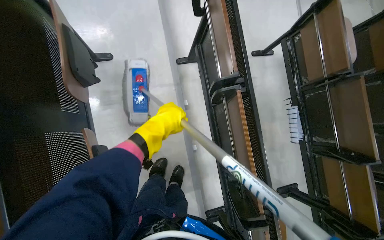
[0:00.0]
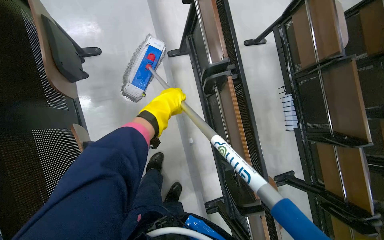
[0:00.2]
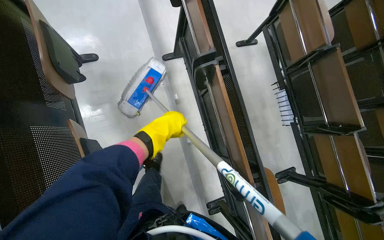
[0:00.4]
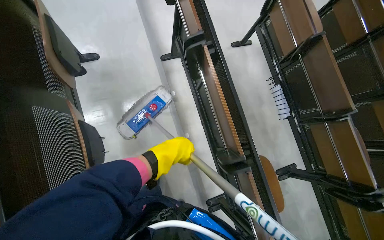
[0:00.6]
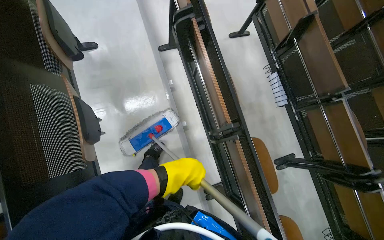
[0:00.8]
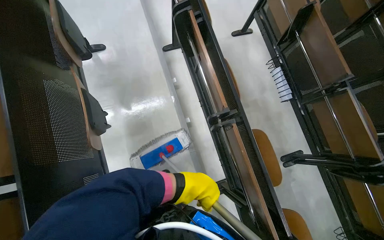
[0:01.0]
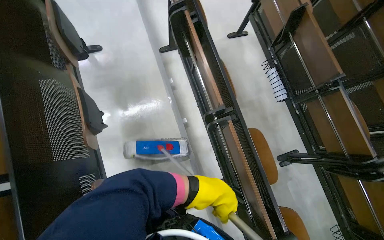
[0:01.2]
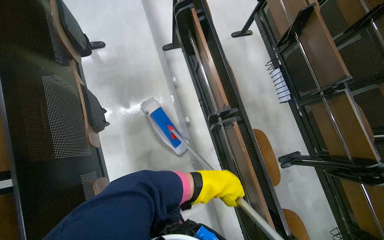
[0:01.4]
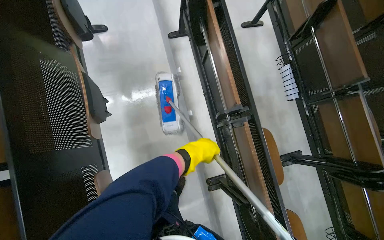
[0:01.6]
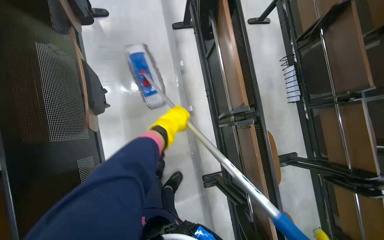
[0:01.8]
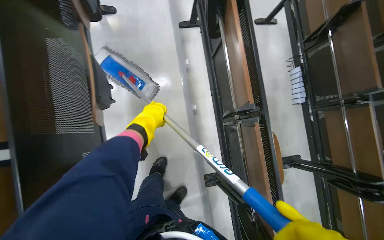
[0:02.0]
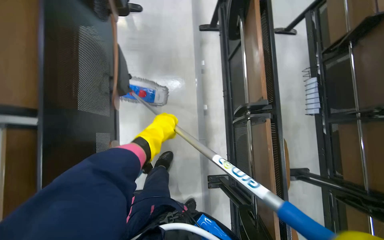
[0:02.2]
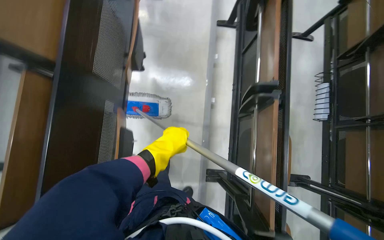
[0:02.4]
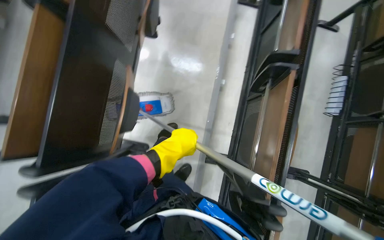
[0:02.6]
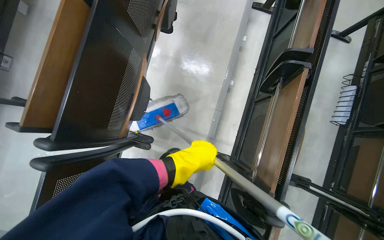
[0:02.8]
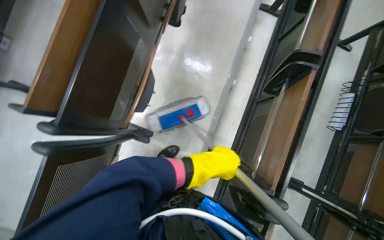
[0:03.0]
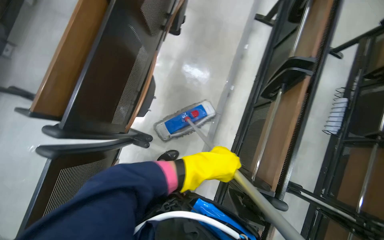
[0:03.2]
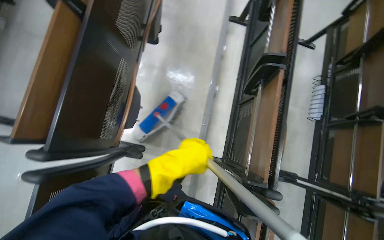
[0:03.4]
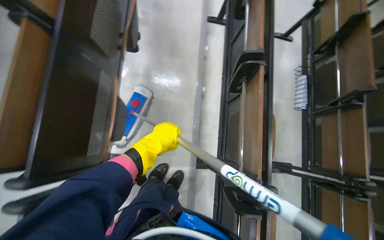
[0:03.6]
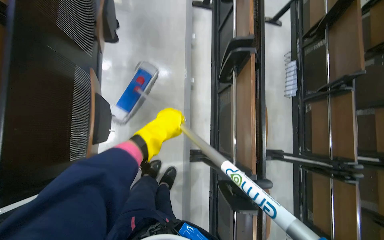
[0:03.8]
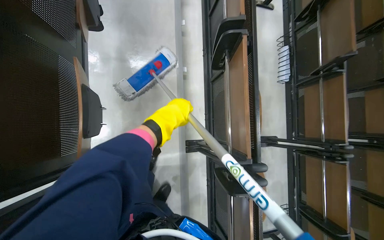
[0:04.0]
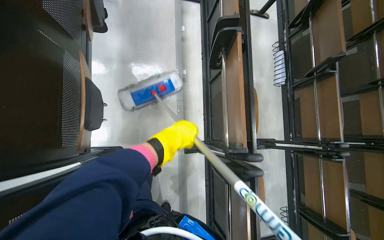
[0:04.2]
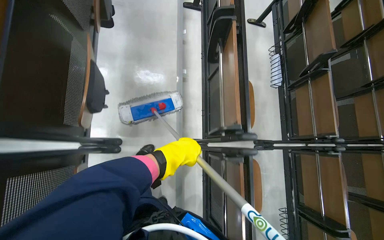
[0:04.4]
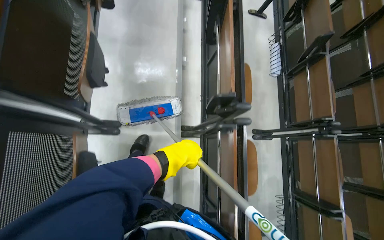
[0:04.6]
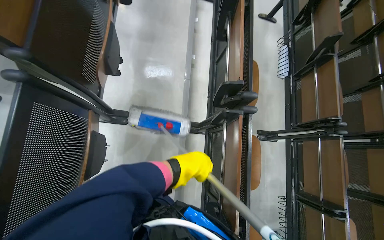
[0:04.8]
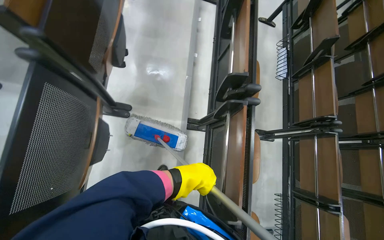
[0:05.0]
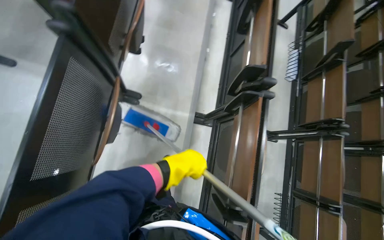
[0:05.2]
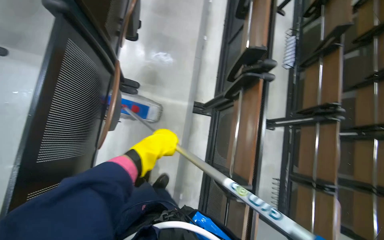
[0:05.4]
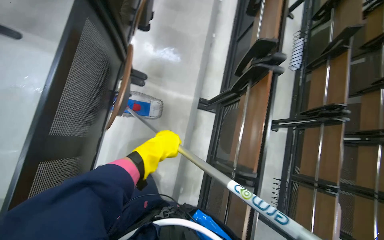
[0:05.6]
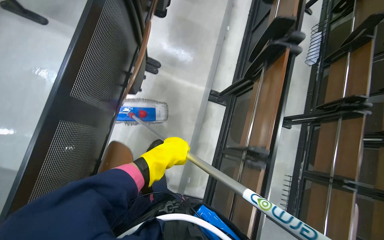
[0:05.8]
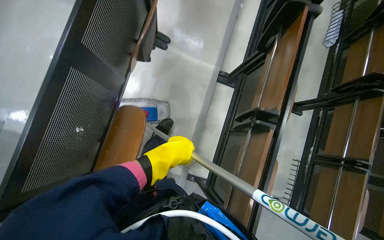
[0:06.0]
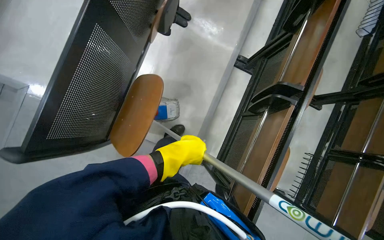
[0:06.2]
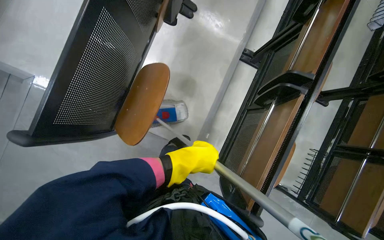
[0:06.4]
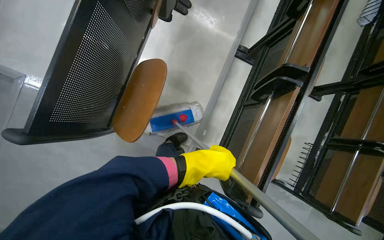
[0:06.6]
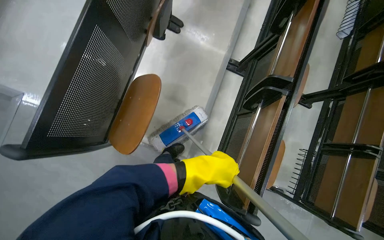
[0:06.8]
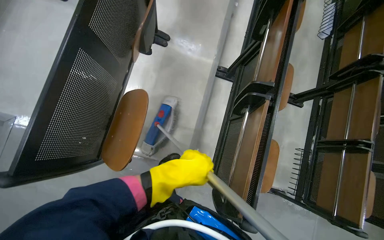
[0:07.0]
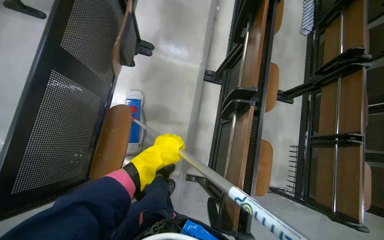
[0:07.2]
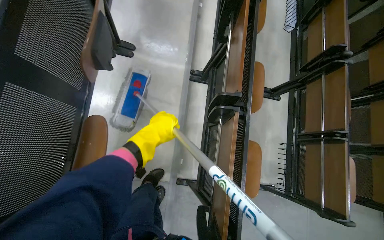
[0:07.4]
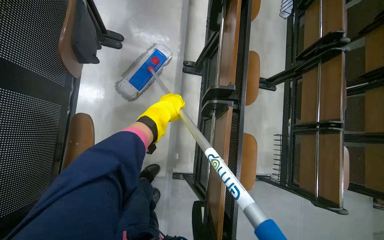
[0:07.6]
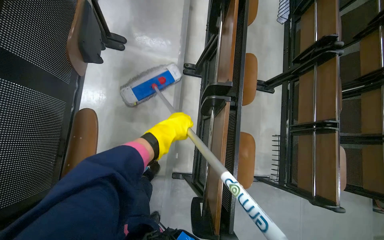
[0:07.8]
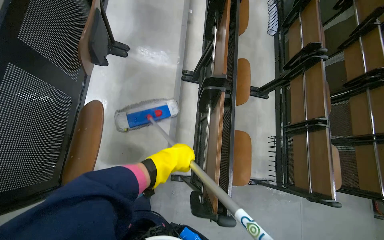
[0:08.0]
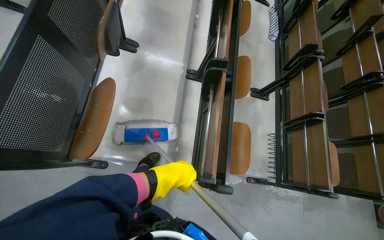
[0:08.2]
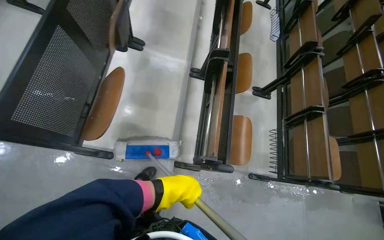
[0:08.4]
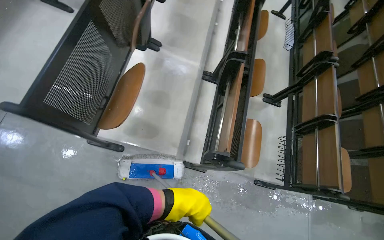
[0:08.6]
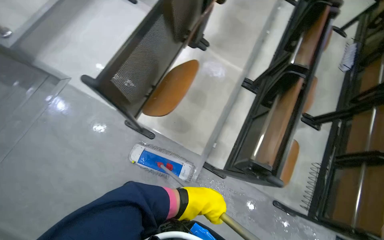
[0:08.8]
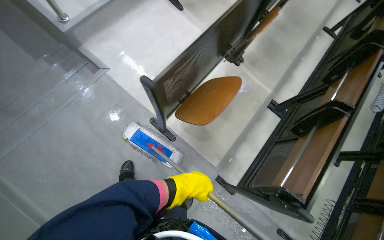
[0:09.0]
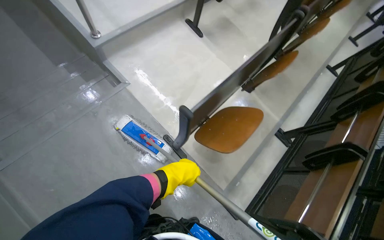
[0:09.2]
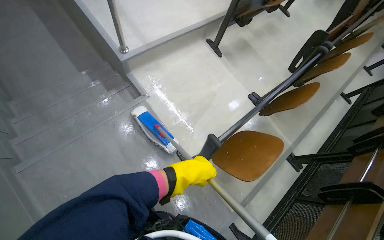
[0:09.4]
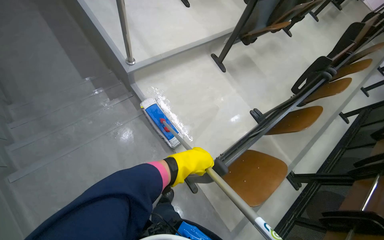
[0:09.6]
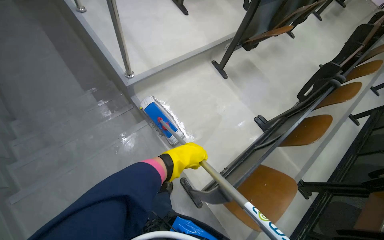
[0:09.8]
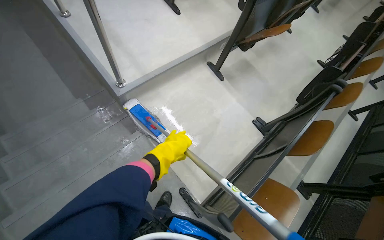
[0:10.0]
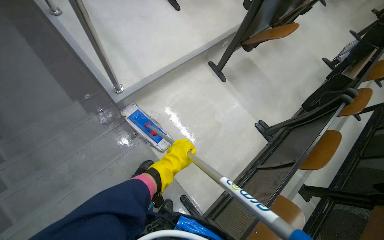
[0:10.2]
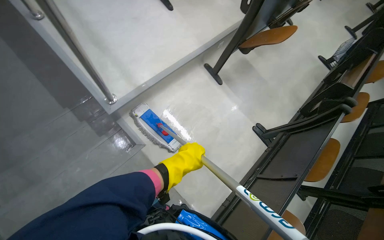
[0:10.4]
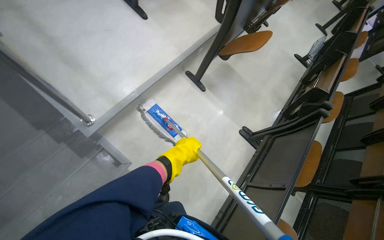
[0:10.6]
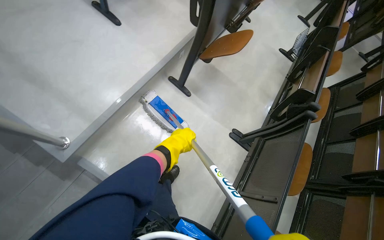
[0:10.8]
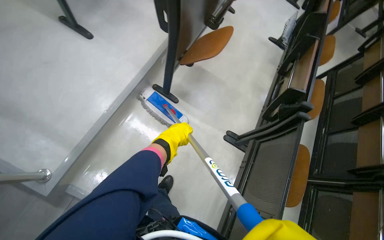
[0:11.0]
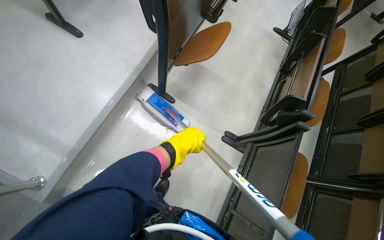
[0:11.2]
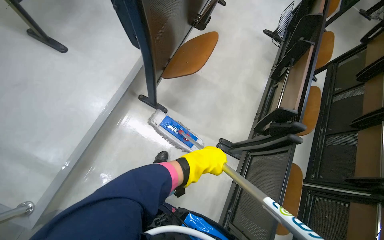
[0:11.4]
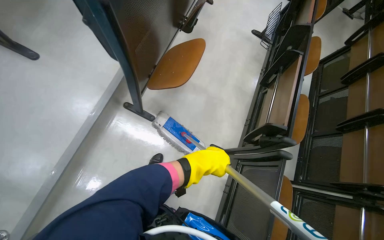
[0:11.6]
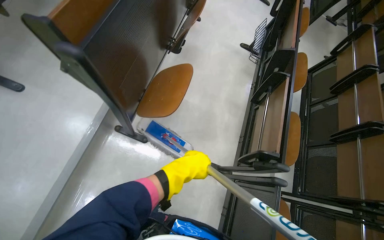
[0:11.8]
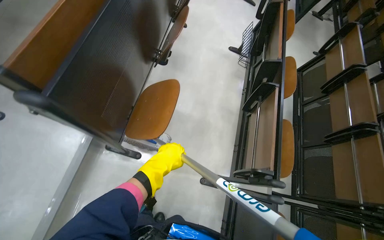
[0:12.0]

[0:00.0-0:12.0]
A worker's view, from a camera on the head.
Job: mopping floor.
The whole recording: Mopping auditorium floor. The worker mops the floor in the auditorium, moving between rows of desks.
0:00.0 to 0:01.6: The camera travels about 40 cm.
0:01.6 to 0:03.0: The scene turns approximately 35 degrees clockwise in the picture. The left hand goes to the left and returns, about 15 cm each way.
0:03.0 to 0:04.4: The head rotates some 20 degrees to the right.
0:04.4 to 0:06.0: The camera is carried approximately 80 cm.
0:06.0 to 0:07.6: The left hand moves up the picture, about 10 cm.
0:07.6 to 0:09.0: The head travels some 60 cm. The wearer looks approximately 35 degrees further to the left. The wearer looks approximately 15 degrees further upward.
0:09.0 to 0:10.4: The wearer moves about 80 cm.
0:10.4 to 0:12.0: The wearer moves some 1 m. The head turns to the right by some 30 degrees.

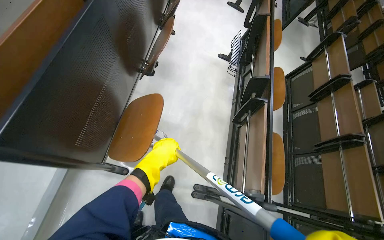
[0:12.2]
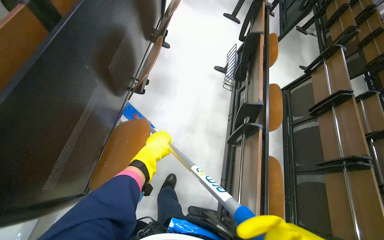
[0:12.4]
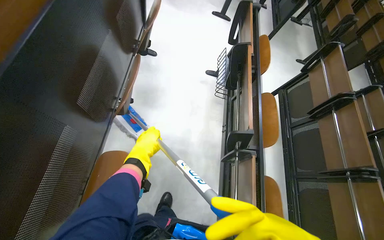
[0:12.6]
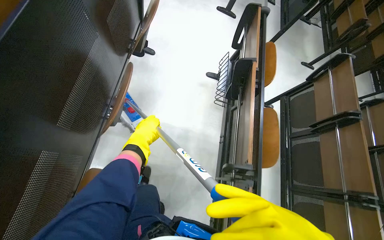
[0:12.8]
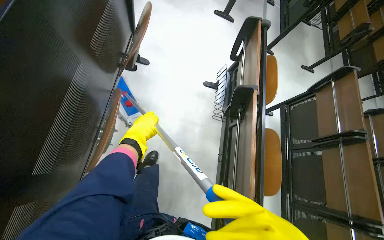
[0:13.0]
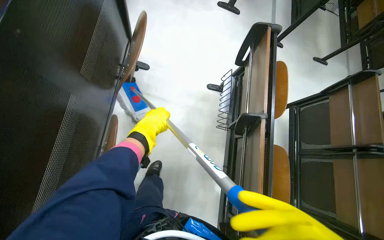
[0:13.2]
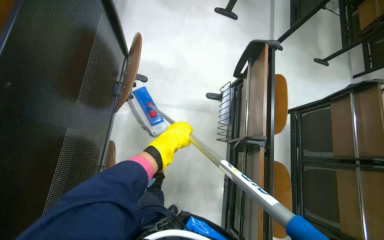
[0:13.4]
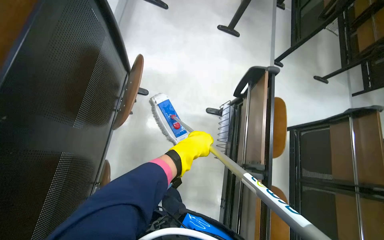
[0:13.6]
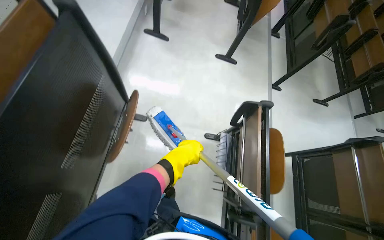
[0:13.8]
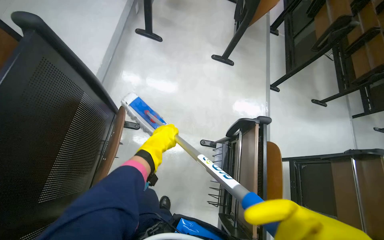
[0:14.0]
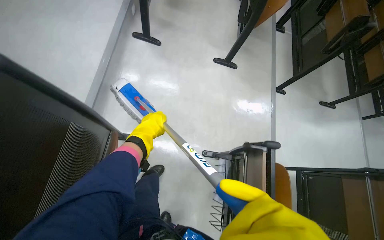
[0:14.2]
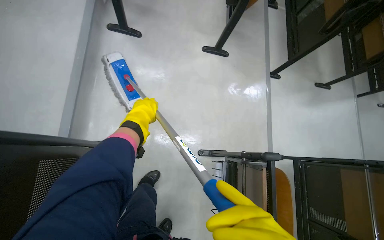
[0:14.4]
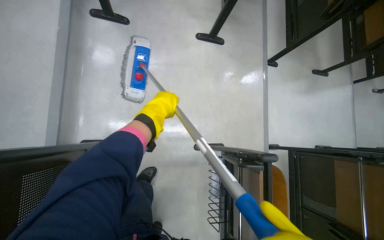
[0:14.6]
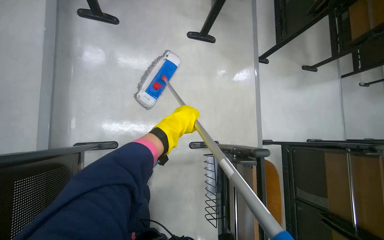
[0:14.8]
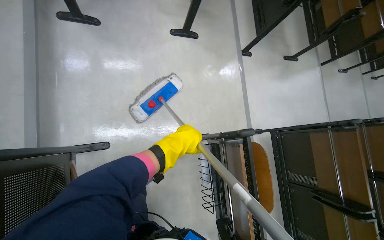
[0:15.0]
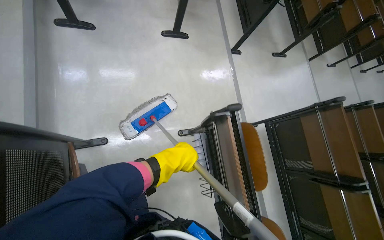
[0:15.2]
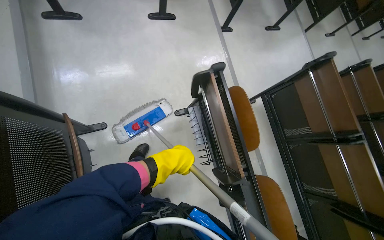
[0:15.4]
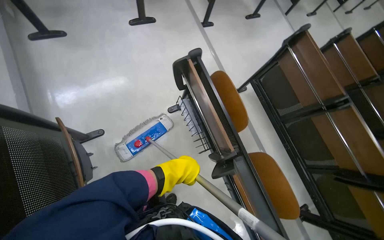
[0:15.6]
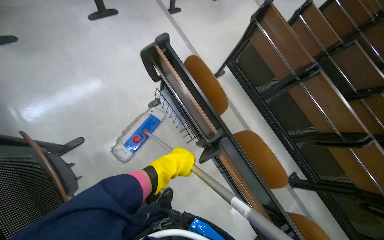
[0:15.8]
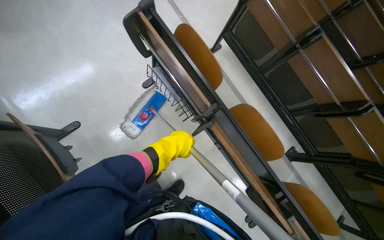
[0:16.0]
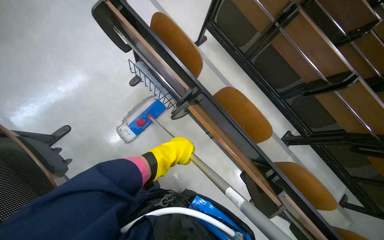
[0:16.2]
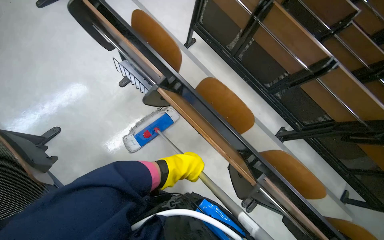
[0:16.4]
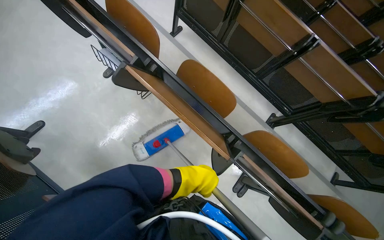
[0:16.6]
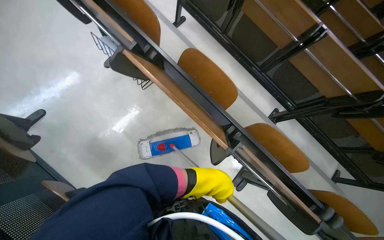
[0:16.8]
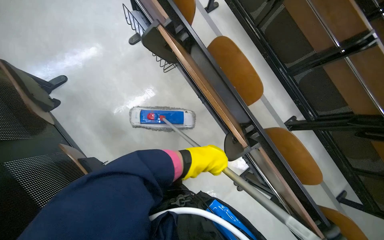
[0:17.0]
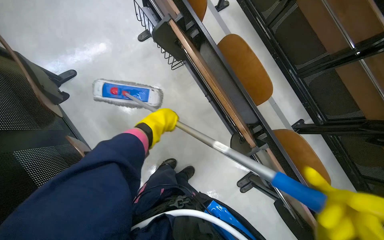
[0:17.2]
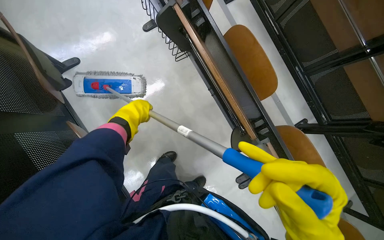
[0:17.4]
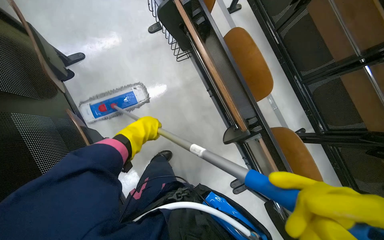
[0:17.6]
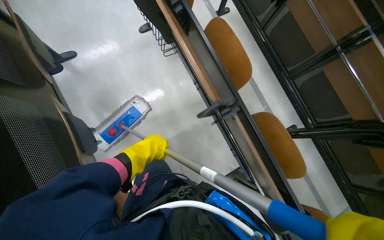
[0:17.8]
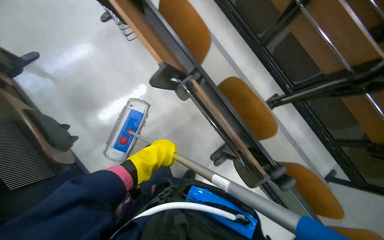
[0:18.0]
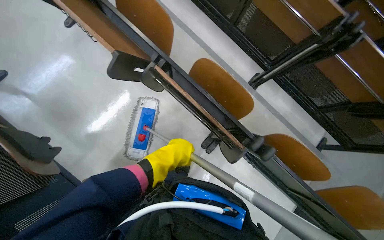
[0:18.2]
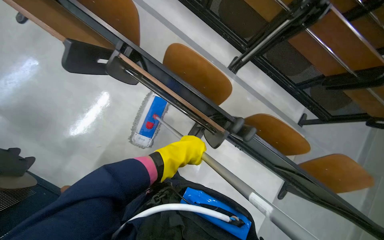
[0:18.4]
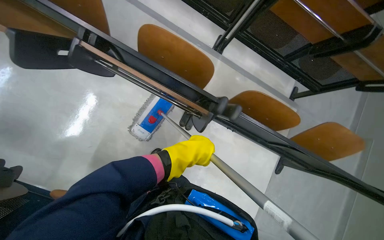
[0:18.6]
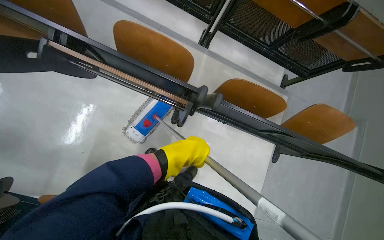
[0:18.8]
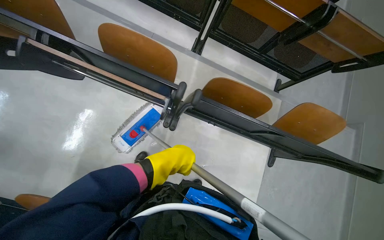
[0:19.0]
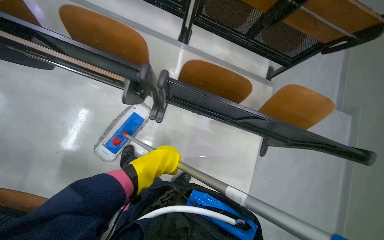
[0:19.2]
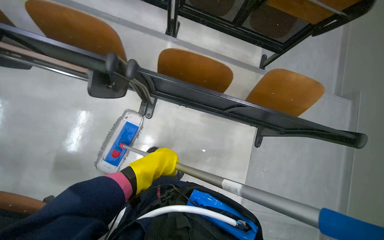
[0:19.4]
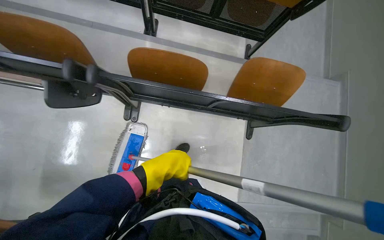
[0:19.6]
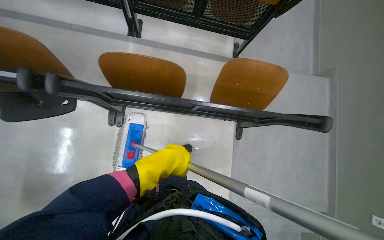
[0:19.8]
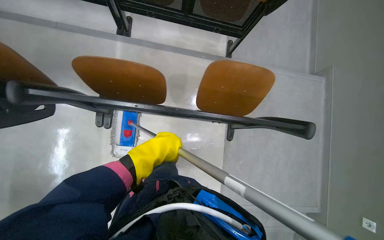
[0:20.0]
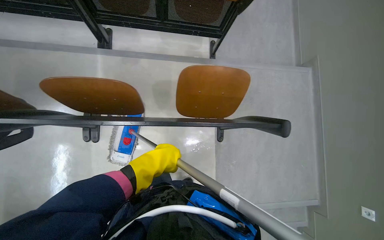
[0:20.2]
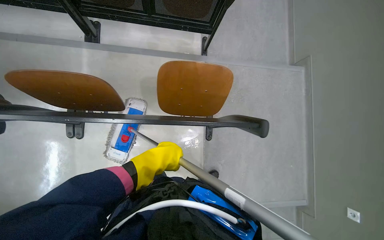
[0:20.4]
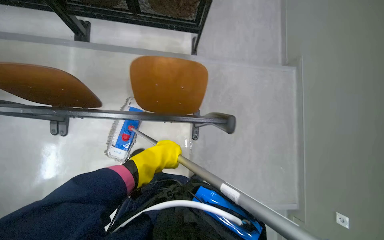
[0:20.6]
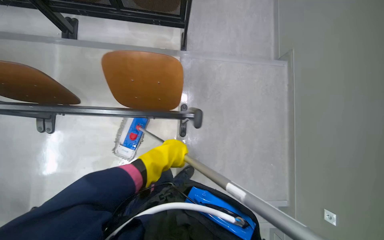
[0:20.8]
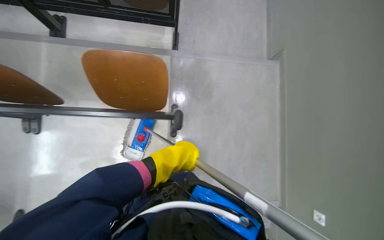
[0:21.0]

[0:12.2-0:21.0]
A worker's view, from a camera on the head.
Job: mopping floor.
The whole recording: Mopping auditorium floor. The worker mops the floor in the auditorium, moving between rows of desks.
0:12.2 to 0:13.6: The camera travels about 1 m.
0:13.6 to 0:15.2: The camera travels roughly 40 cm.
0:15.2 to 0:16.6: The camera is carried some 70 cm. The scene turns approximately 40 degrees counterclockwise in the picture.
0:18.0 to 0:19.6: The camera is carried about 80 cm. The scene rotates counterclockwise by roughly 45 degrees.
0:19.6 to 0:21.0: The head travels to the right, approximately 80 cm.
